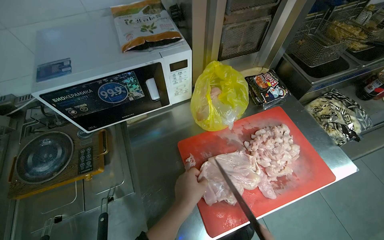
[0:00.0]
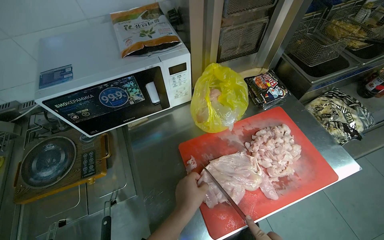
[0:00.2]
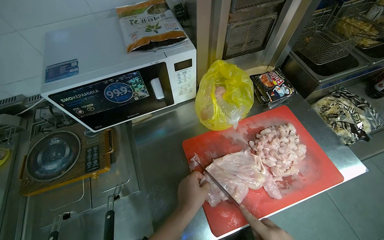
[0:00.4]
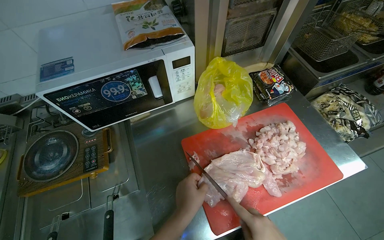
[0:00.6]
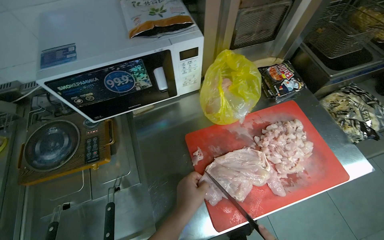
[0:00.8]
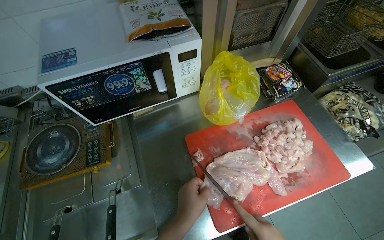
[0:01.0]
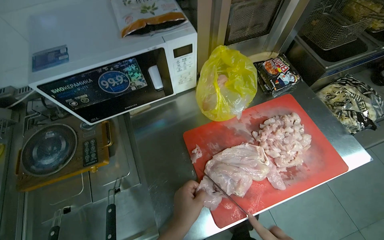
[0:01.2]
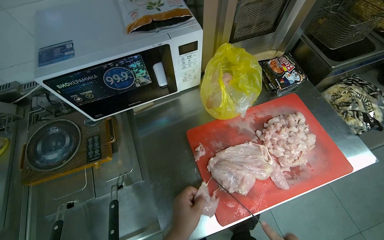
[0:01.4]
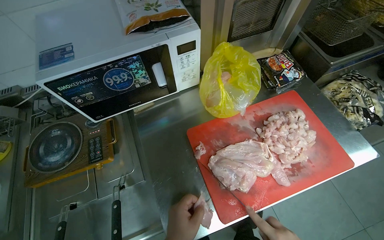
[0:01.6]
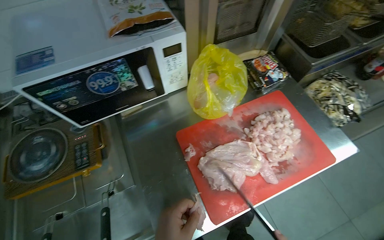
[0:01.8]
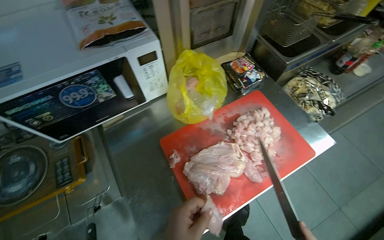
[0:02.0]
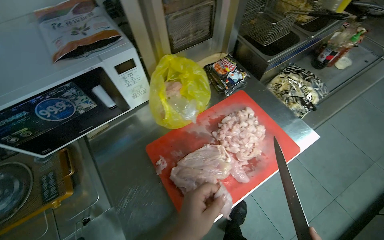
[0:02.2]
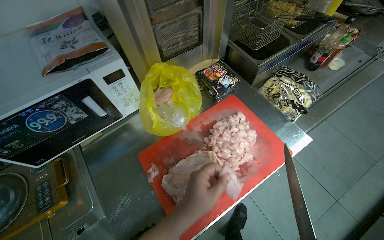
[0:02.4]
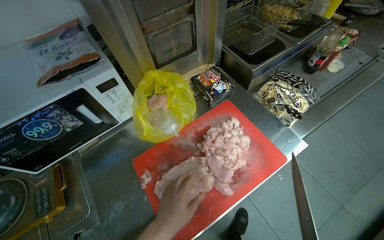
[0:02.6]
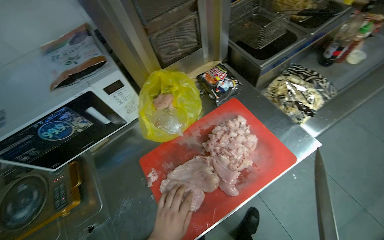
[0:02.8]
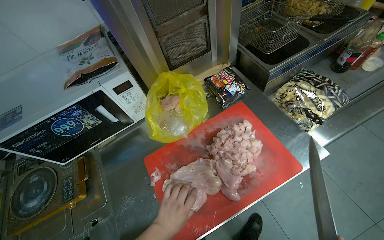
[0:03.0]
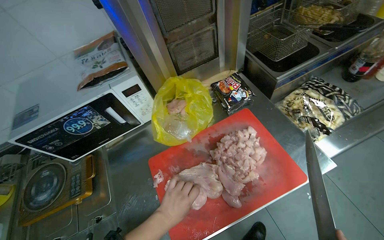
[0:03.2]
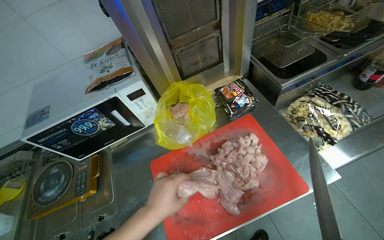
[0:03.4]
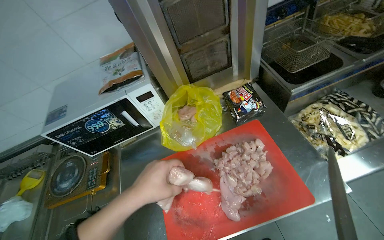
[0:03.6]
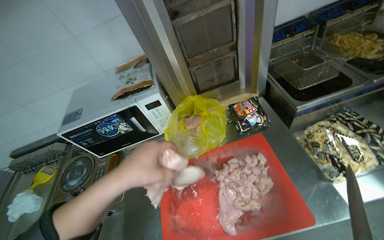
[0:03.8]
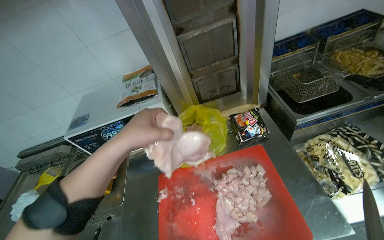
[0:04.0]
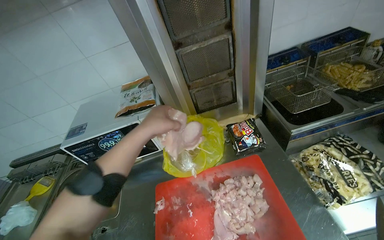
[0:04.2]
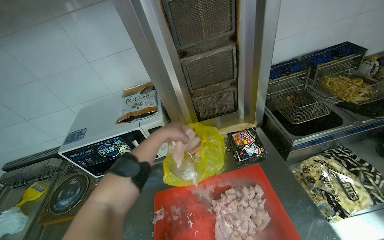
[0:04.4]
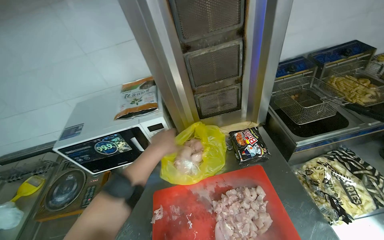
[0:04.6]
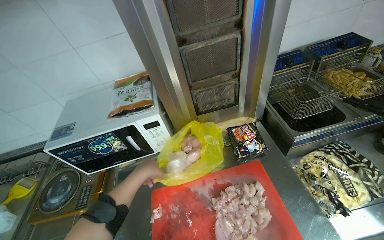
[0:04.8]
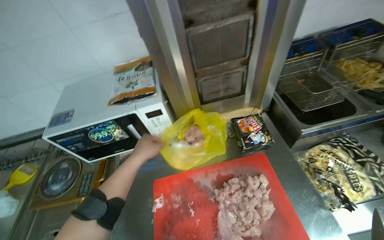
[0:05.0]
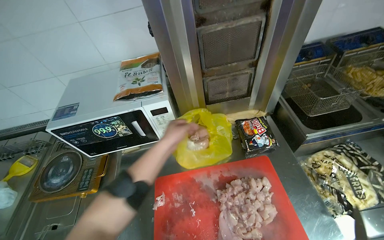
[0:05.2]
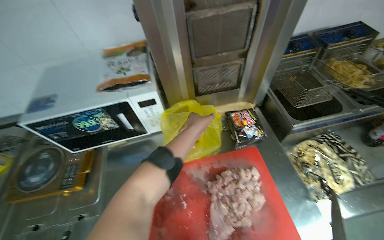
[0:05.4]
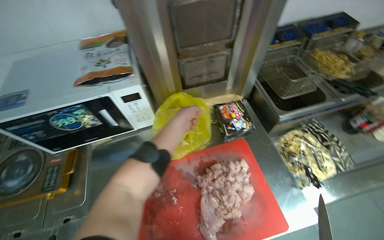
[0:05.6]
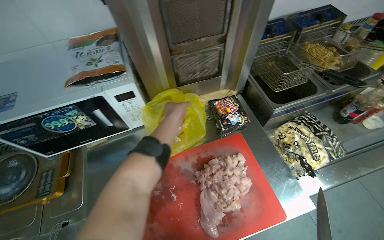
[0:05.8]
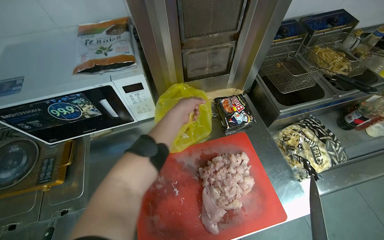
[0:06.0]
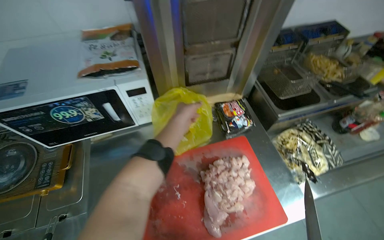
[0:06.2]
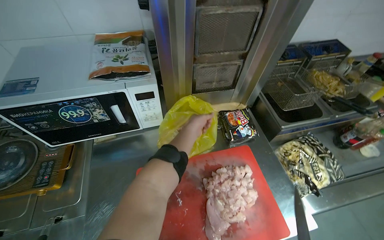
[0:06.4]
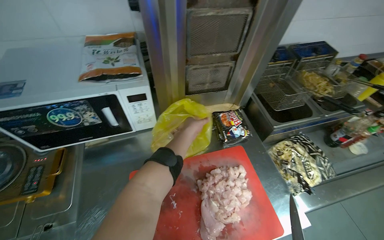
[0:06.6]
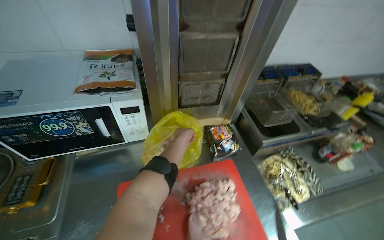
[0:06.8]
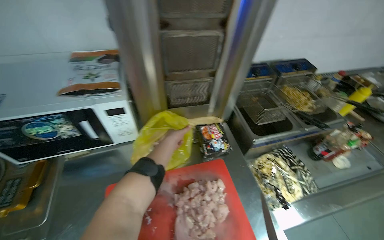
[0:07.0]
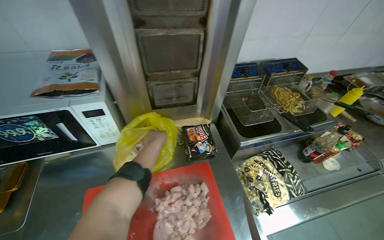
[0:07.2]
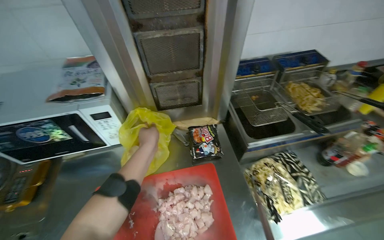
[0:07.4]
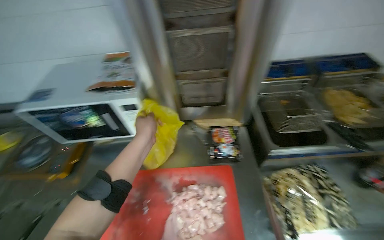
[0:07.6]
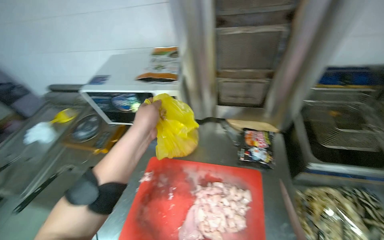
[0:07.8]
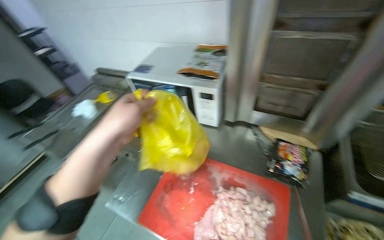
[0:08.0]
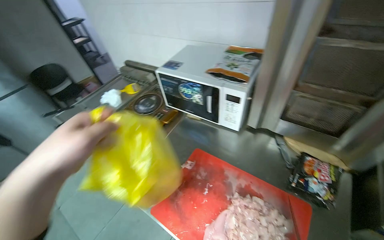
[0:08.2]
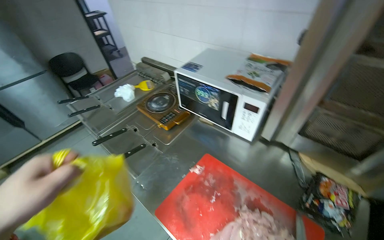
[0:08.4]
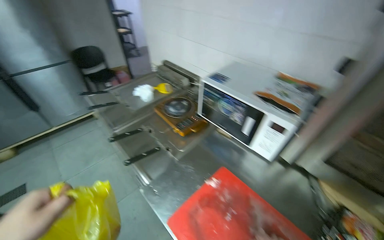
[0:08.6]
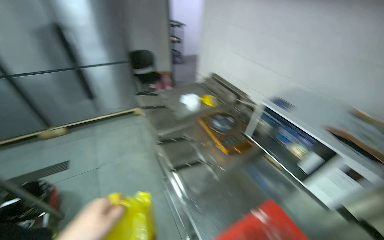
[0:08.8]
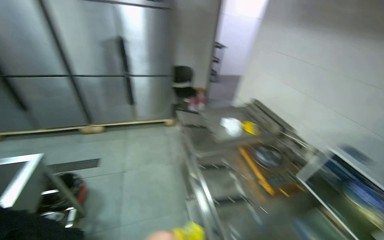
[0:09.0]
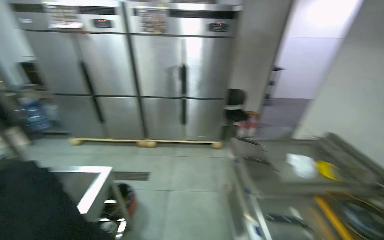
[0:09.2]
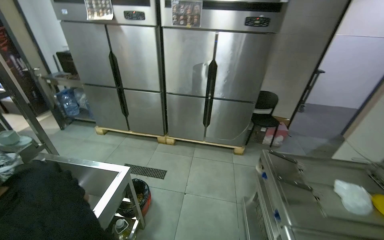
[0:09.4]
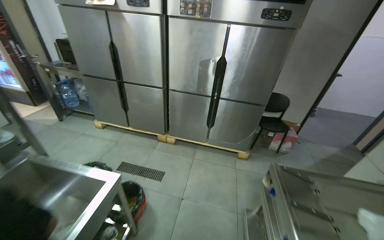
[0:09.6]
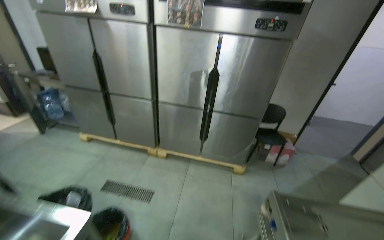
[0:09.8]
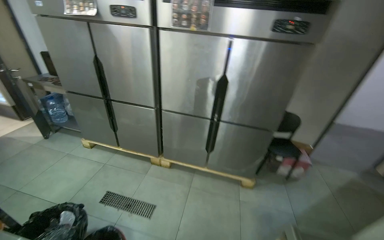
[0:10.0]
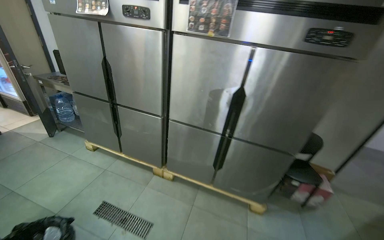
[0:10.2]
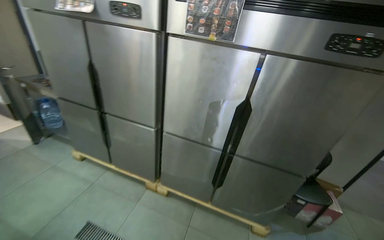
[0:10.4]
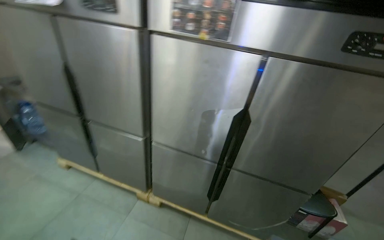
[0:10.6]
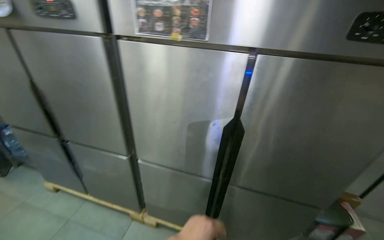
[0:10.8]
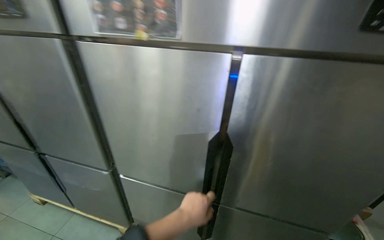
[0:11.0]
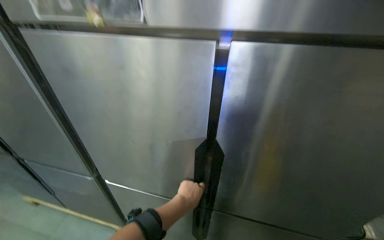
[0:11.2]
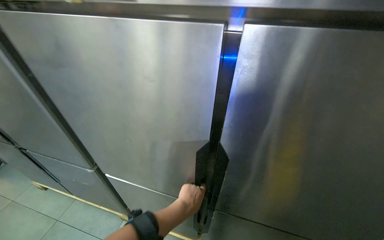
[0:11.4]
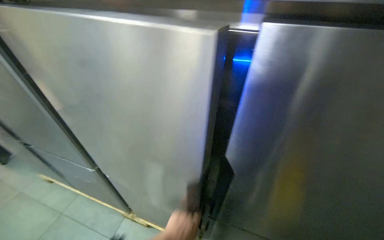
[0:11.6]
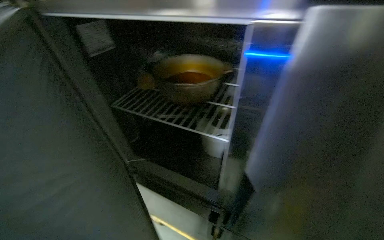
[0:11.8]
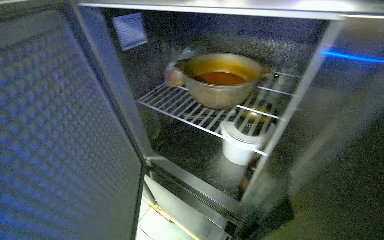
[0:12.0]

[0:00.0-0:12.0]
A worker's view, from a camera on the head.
Job: preparing food.
The whole recording: Cutting chicken on cutting board. The worker cuts chicken into small pieces on a red cutting board with a knife.
0:03.0 to 0:04.4: The head rotates roughly 20 degrees to the left. The left hand shifts approximately 40 cm up the picture.
0:04.4 to 0:06.0: The camera pitches downward, by approximately 15 degrees.
0:06.0 to 0:07.6: The camera sweeps to the left, by some 15 degrees.
0:07.6 to 0:09.0: The wearer moves some 60 cm. The head rotates roughly 75 degrees to the left.
0:09.0 to 0:10.4: The camera travels about 1 m. The wearer's head swings approximately 35 degrees to the left.
0:10.4 to 0:12.0: The head travels some 80 cm. The view tilts roughly 10 degrees downward.

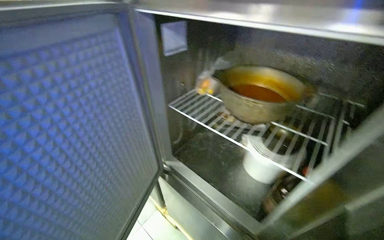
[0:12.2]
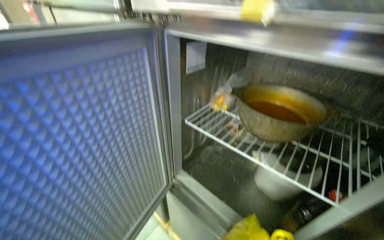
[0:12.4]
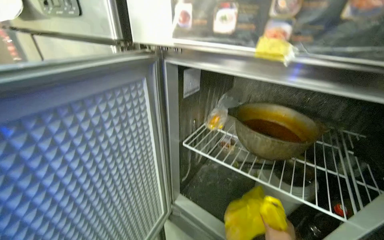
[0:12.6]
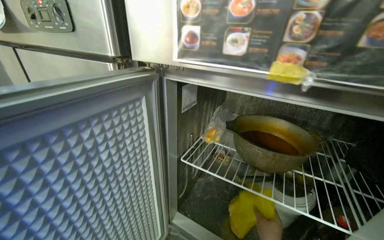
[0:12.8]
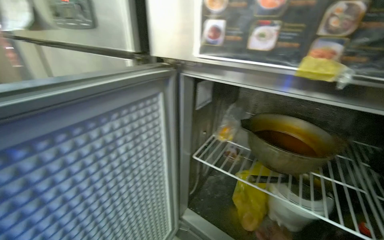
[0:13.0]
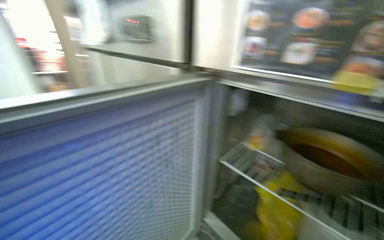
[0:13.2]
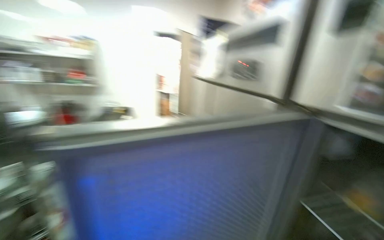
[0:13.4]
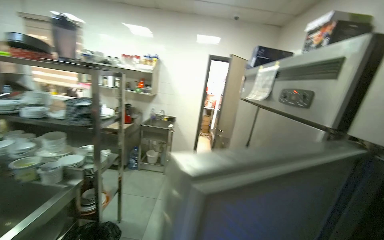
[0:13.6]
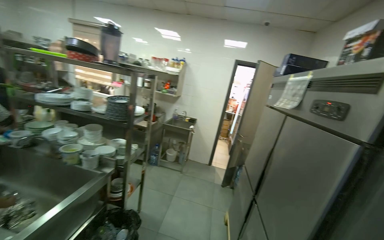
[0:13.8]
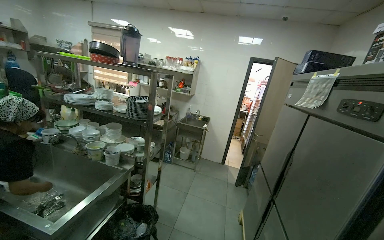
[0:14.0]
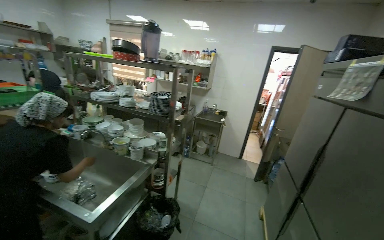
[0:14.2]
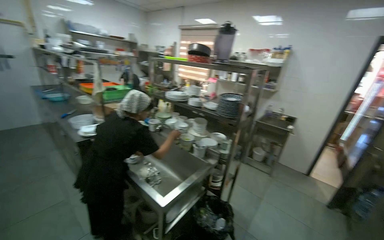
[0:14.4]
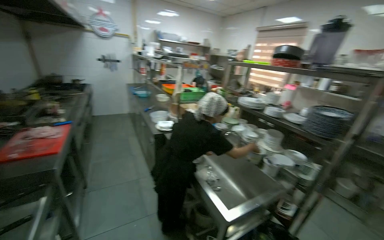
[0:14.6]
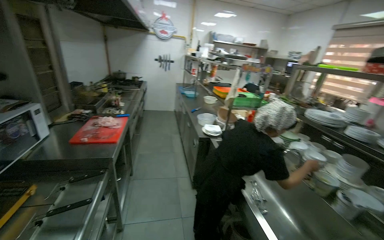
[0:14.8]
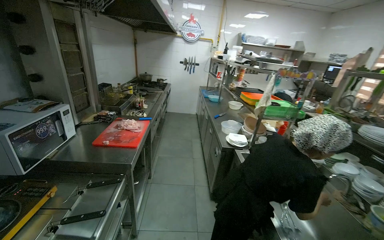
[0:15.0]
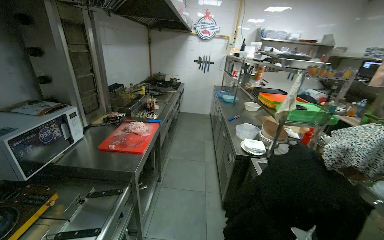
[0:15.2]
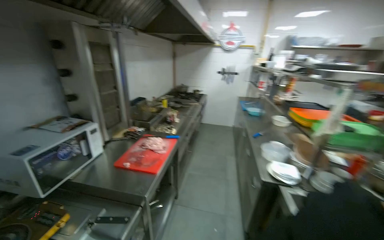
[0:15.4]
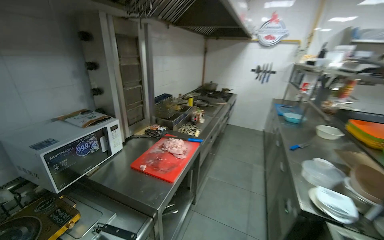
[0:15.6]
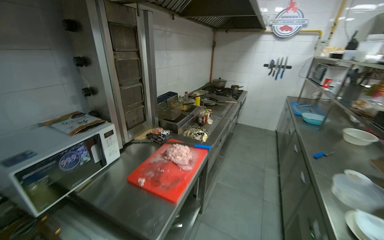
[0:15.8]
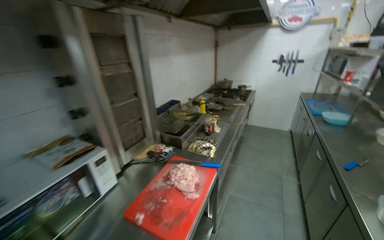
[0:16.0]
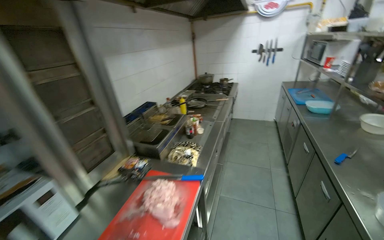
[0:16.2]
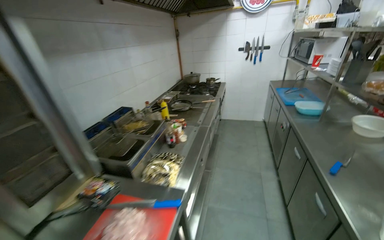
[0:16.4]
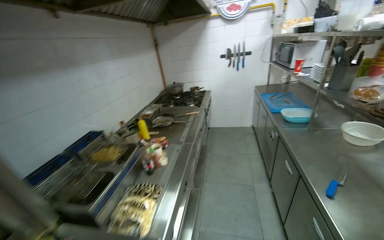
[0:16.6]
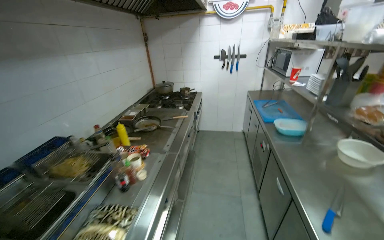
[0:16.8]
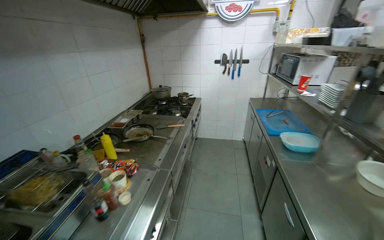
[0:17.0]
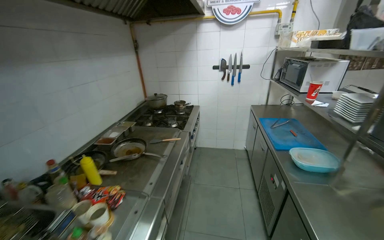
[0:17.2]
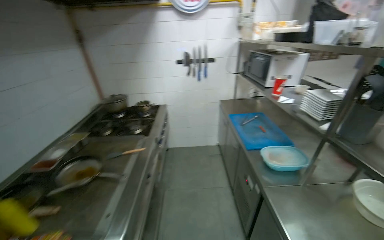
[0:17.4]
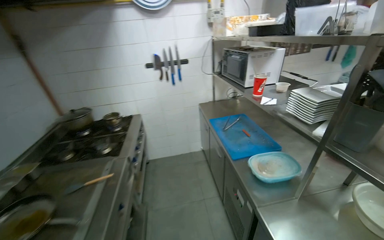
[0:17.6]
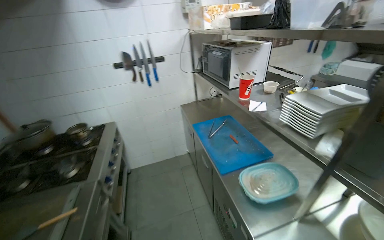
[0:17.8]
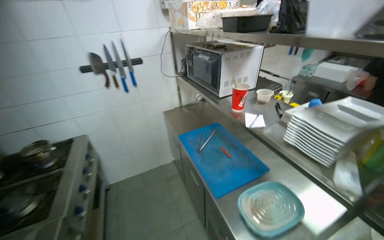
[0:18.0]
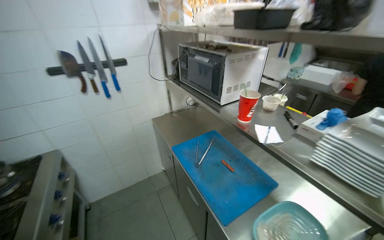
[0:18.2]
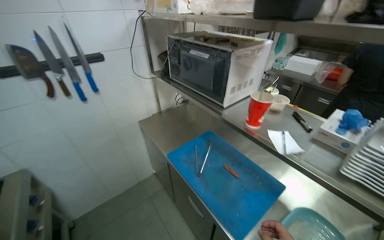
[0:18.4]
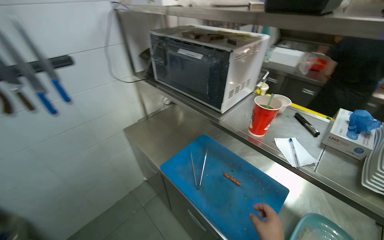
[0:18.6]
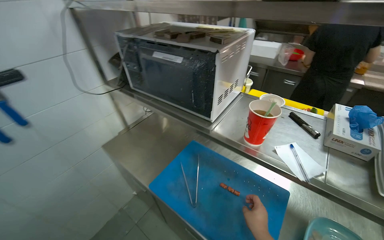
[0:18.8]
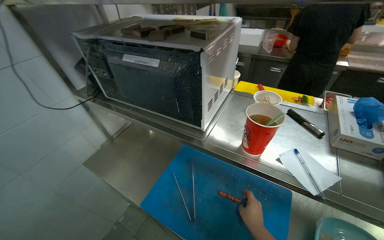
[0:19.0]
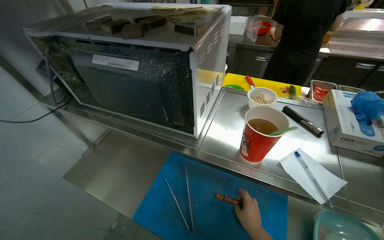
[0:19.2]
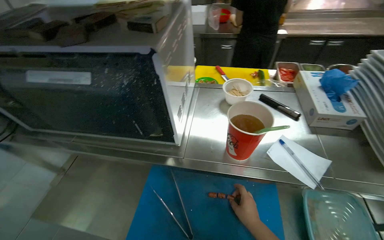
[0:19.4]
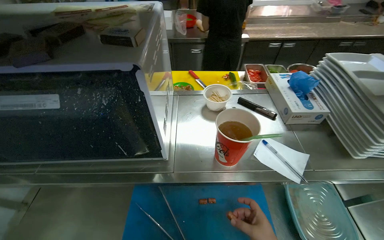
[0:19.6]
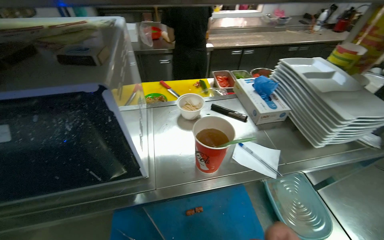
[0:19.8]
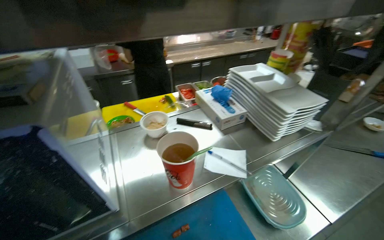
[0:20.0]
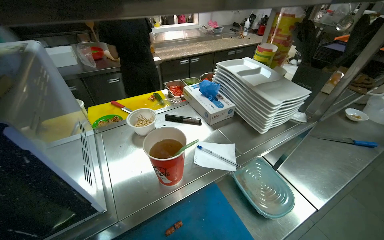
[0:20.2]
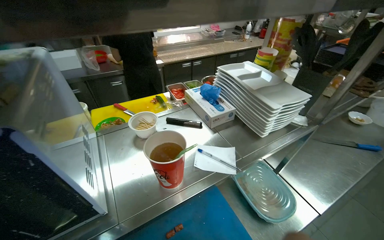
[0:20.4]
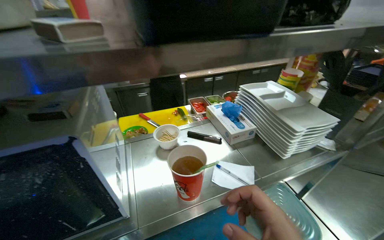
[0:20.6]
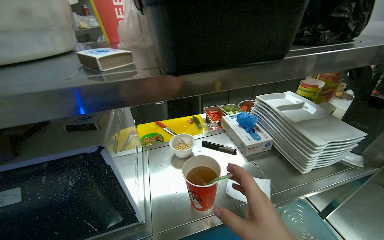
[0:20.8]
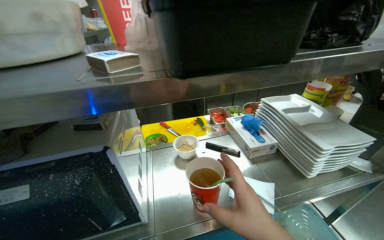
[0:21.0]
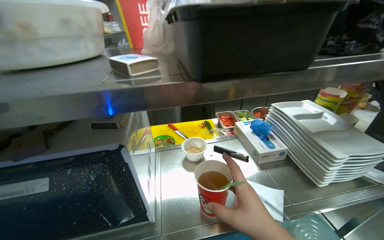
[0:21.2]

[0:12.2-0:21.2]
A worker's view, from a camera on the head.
Job: preparing food.
The whole recording: Cutting chicken on cutting board. The worker cuts chicken into small pieces on a red cutting board with a knife.
0:12.2 to 0:13.8: The head turns to the left by about 50 degrees. The view tips upward by about 25 degrees.
0:13.8 to 0:15.2: The wearer moves some 80 cm. The head rotates some 80 degrees to the left.
0:15.2 to 0:16.6: The camera travels some 1 m.
0:16.6 to 0:18.2: The camera is carried about 1.5 m. The head turns to the right by some 40 degrees.
0:18.2 to 0:19.8: The camera is carried approximately 60 cm. The wearer looks roughly 70 degrees further to the right.
0:19.8 to 0:21.2: The view tips upward by roughly 15 degrees.
